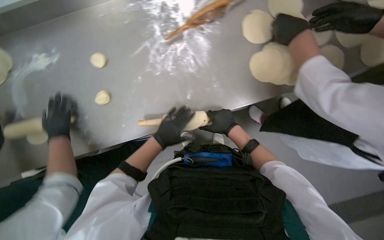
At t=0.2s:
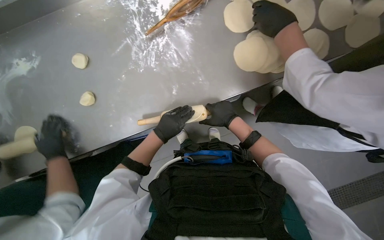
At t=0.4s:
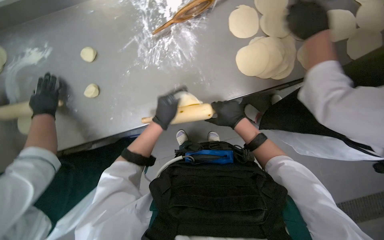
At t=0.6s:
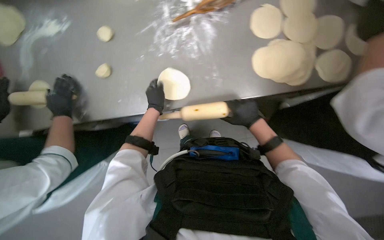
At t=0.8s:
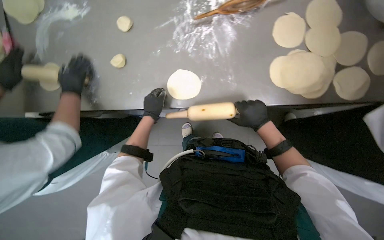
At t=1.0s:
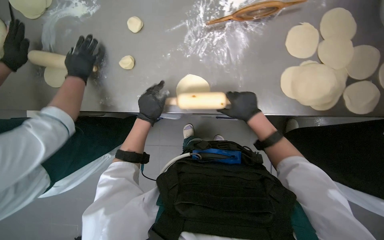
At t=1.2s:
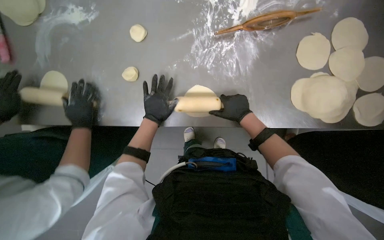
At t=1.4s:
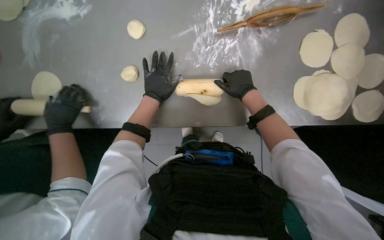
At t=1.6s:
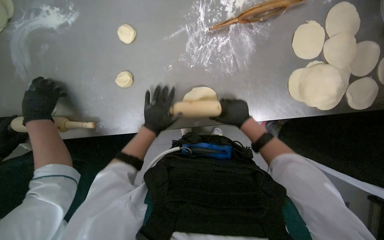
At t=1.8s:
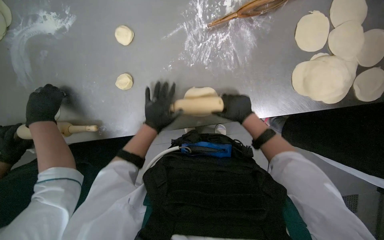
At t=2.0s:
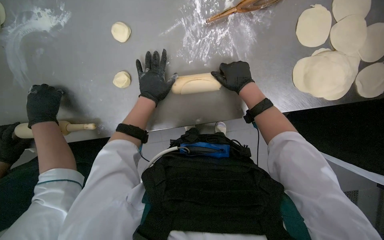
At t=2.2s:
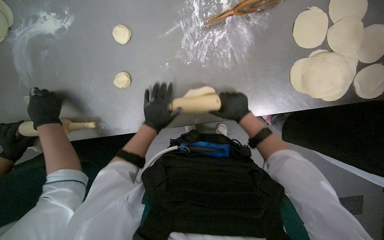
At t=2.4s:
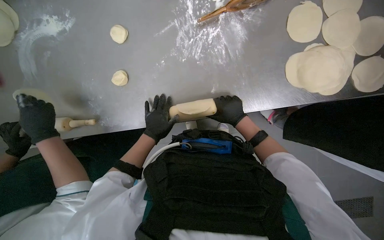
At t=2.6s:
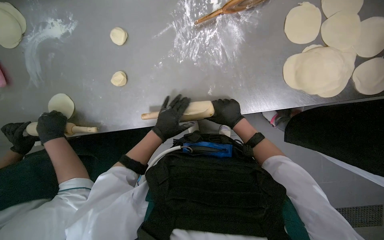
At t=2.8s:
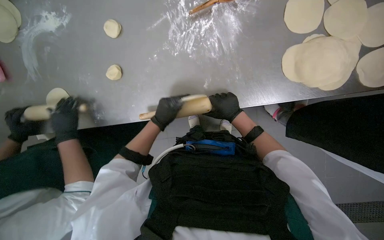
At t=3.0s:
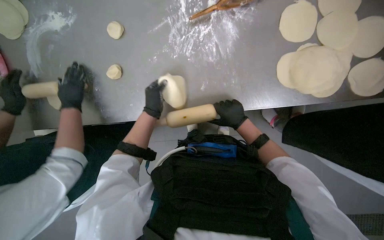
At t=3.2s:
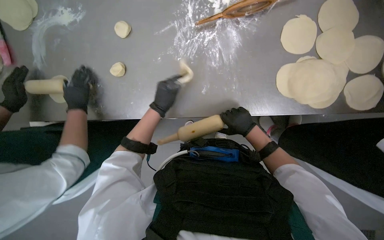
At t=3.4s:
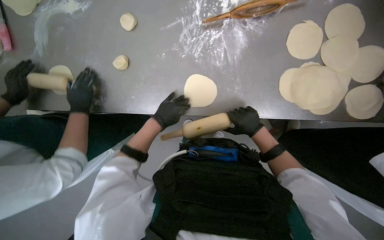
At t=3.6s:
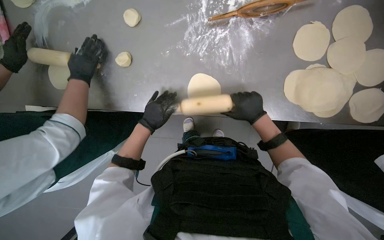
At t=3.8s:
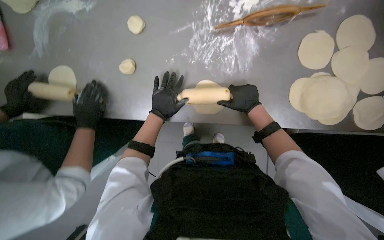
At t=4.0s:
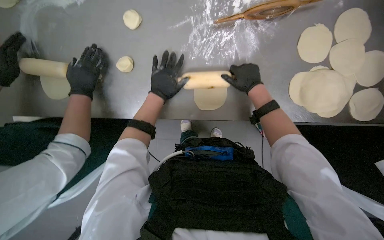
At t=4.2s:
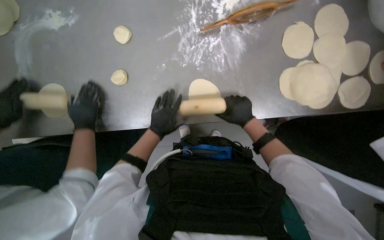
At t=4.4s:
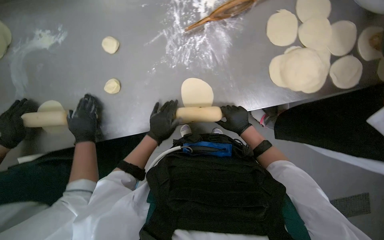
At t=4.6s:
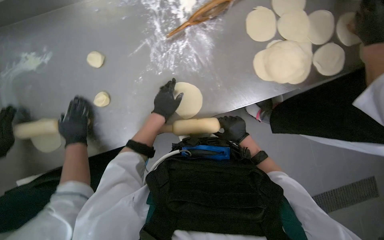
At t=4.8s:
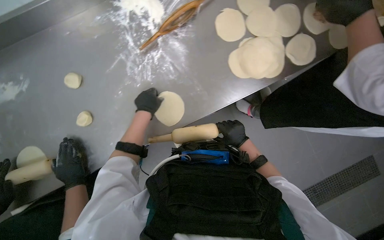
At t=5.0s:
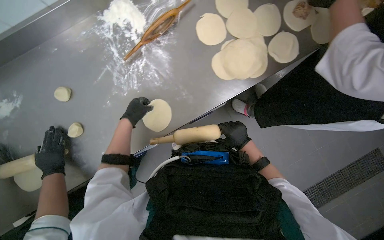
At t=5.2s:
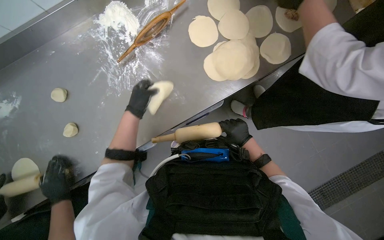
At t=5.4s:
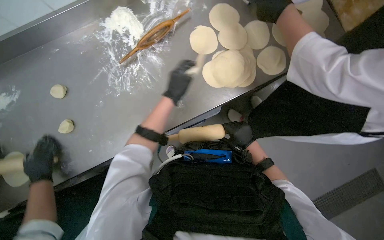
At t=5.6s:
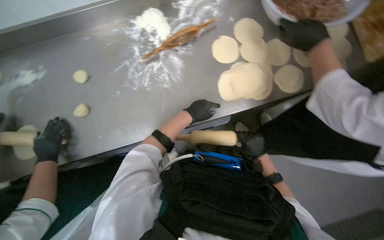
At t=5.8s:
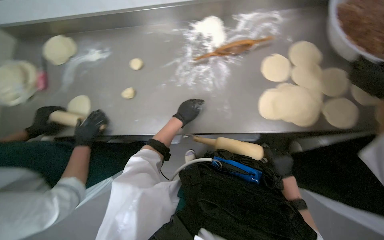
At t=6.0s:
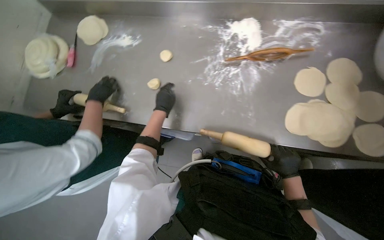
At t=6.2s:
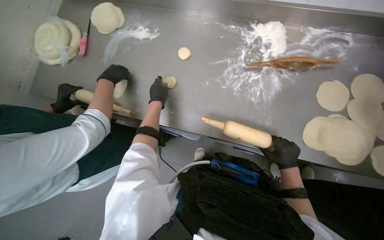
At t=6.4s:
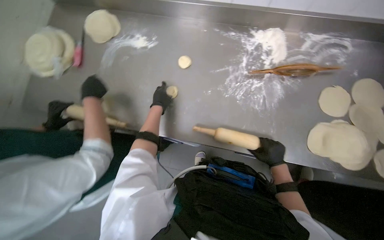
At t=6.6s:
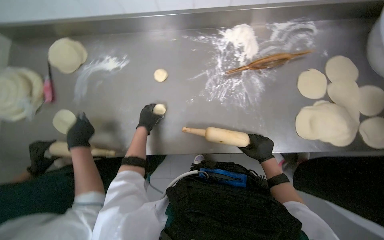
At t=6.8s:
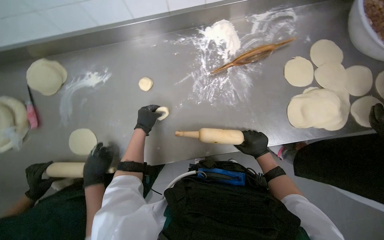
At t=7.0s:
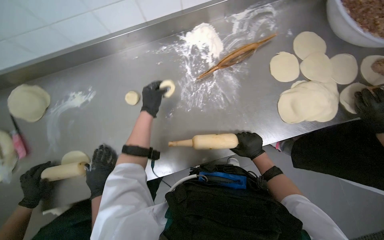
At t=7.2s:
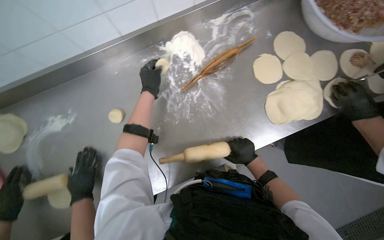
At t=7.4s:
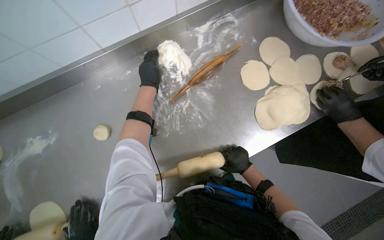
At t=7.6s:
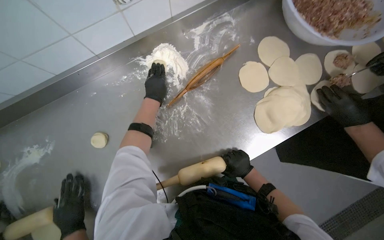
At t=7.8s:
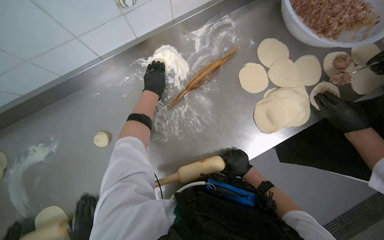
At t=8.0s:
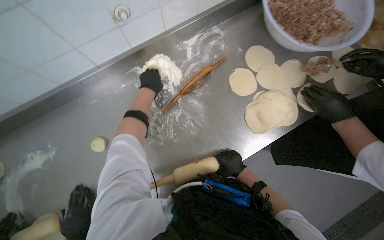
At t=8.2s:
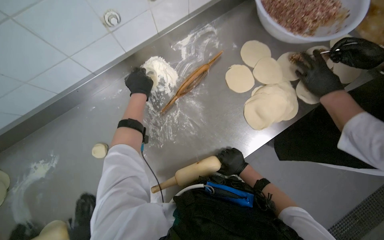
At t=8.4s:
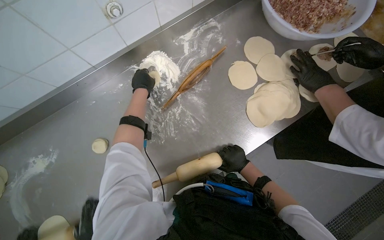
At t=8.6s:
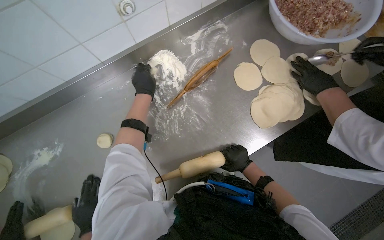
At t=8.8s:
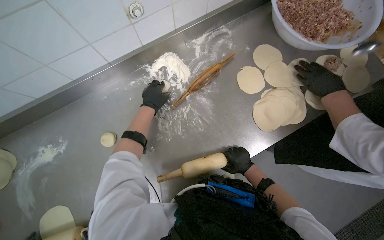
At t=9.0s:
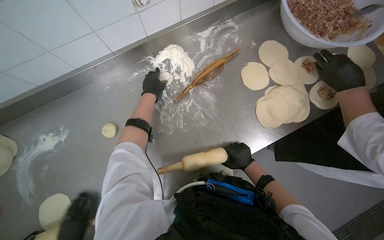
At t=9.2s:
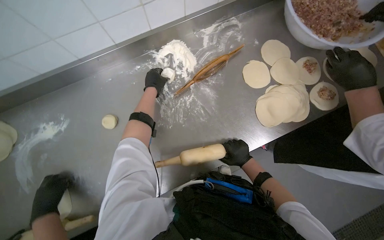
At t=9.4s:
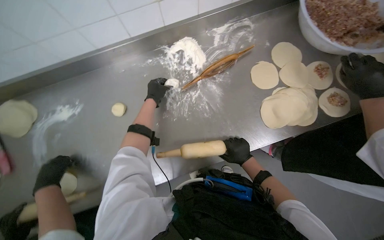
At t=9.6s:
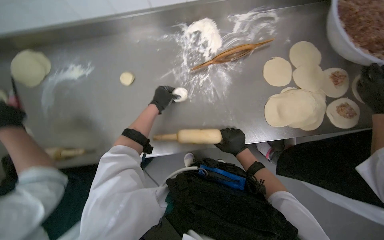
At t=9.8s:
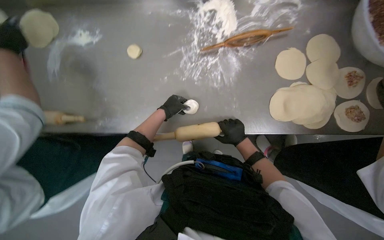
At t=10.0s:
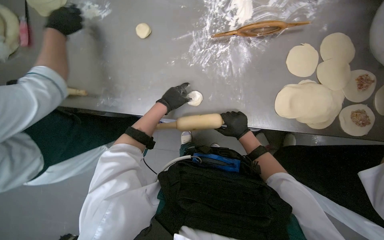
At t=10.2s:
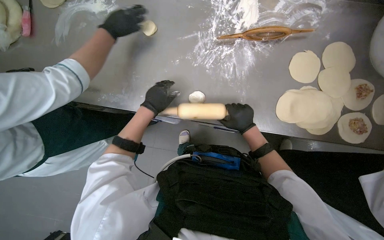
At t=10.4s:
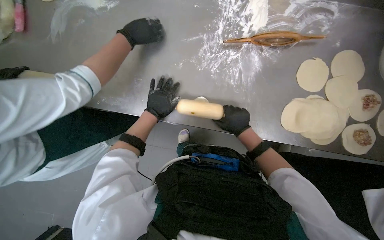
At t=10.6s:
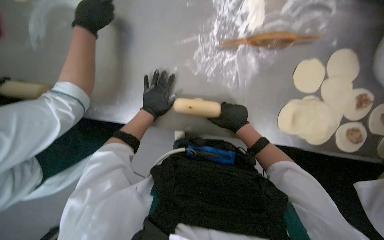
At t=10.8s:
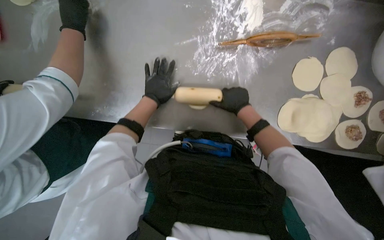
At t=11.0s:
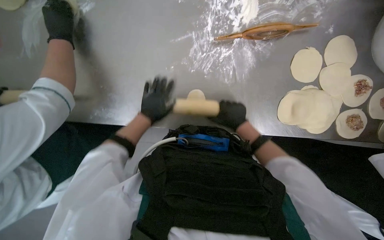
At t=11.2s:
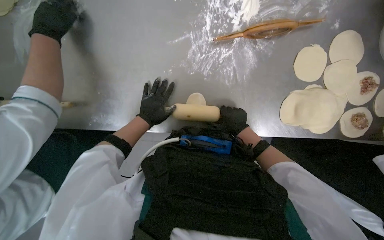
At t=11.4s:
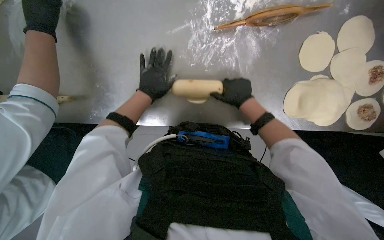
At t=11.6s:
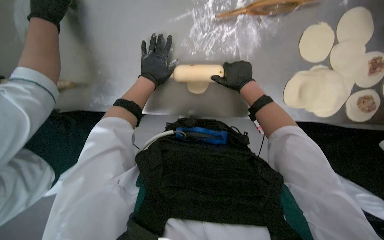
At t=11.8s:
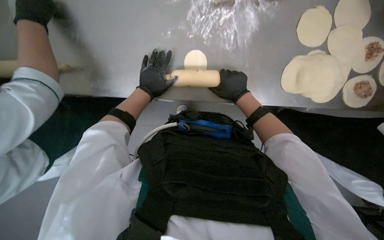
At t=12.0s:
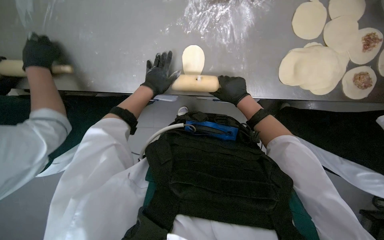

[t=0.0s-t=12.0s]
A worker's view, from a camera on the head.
Job: preparing food.
The whole recording: Rolling dough circles. The worker uses a rolling pin to flatten small dough circles on the metal table.
t=0.0s to t=1.6s: The right hand moves some 15 cm up the picture and comes back, while the left hand goes up the picture and returns, approximately 10 cm each way.
t=1.6s to t=3.0s: The hands stay close to where they were, moving slightly.
t=3.0s to t=4.4s: The right hand reaches roughly 15 cm up the picture, then returns.
t=4.4s to t=6.0s: The head turns to the left by some 25 degrees.
t=6.0s to t=7.6s: The wearer looks approximately 40 degrees further to the right. The left hand goes about 35 cm up the picture; the right hand heads to the left, covering roughly 15 cm.
t=7.6s to t=9.0s: The hands work in one place, with small movements.
t=9.0s to t=10.4s: Everything in view rotates approximately 35 degrees clockwise. The left hand moves down the picture, some 40 cm, and travels farther from the camera and back again, approximately 5 cm each way.
t=10.4s to t=12.0s: The view tilts some 15 degrees downward.

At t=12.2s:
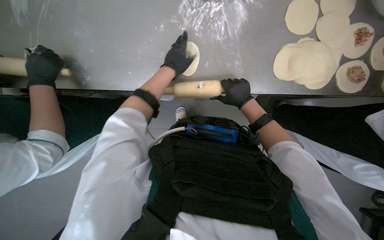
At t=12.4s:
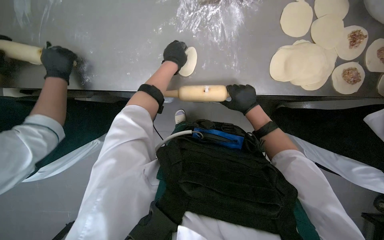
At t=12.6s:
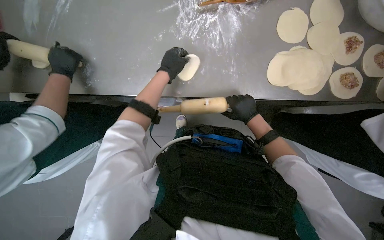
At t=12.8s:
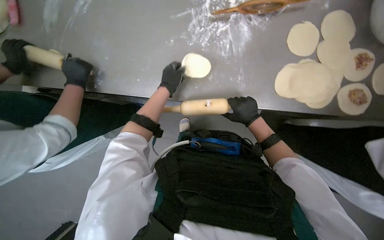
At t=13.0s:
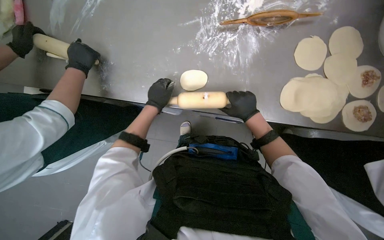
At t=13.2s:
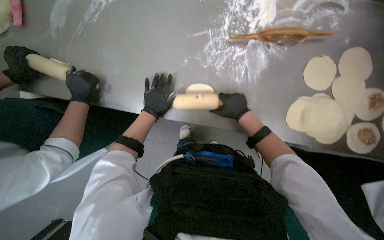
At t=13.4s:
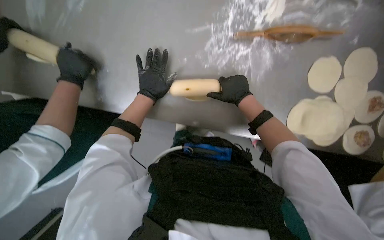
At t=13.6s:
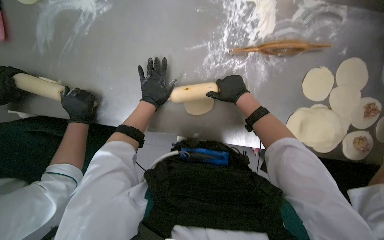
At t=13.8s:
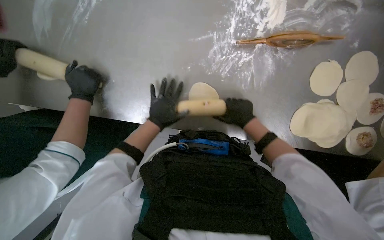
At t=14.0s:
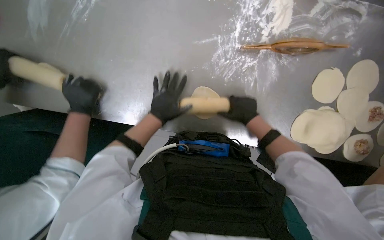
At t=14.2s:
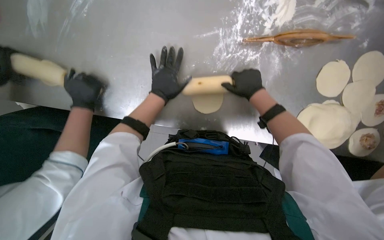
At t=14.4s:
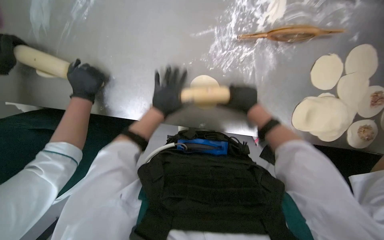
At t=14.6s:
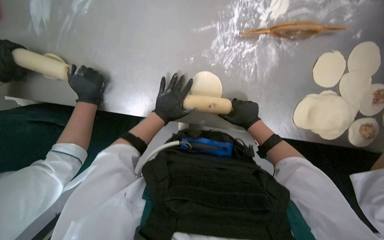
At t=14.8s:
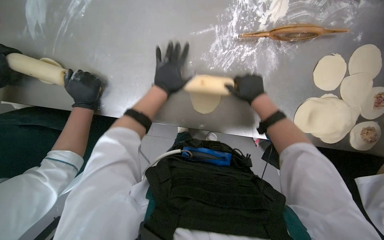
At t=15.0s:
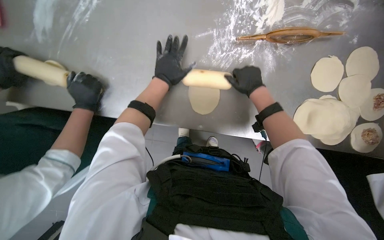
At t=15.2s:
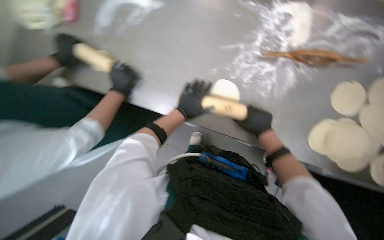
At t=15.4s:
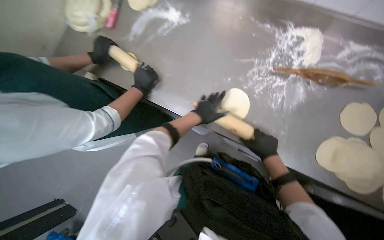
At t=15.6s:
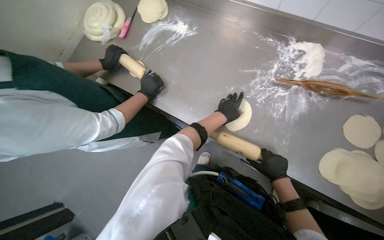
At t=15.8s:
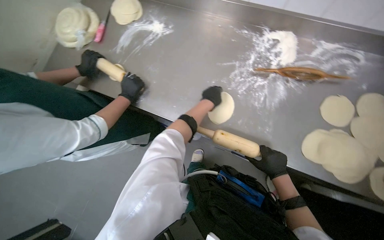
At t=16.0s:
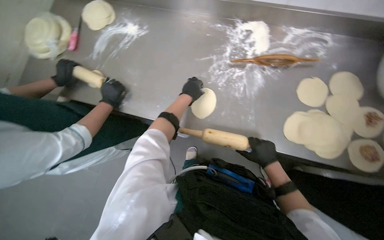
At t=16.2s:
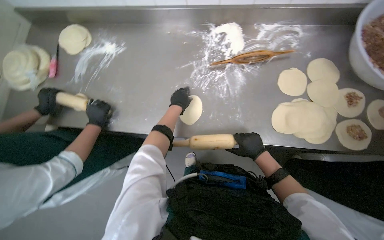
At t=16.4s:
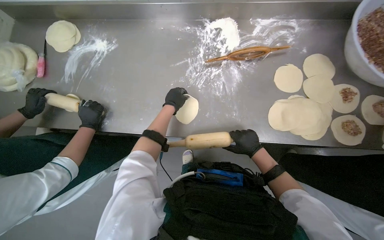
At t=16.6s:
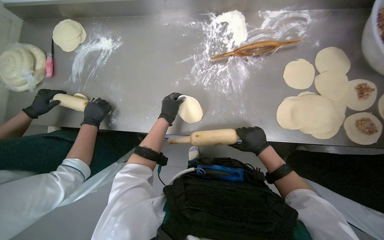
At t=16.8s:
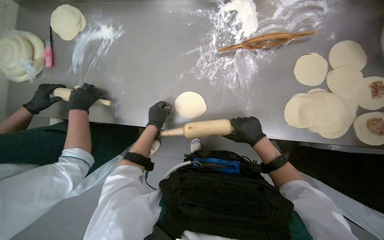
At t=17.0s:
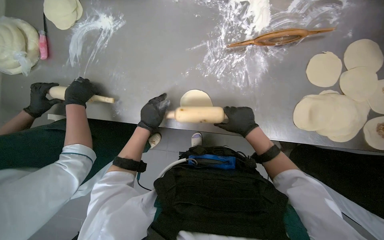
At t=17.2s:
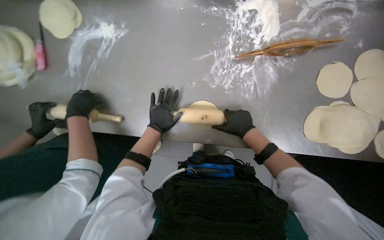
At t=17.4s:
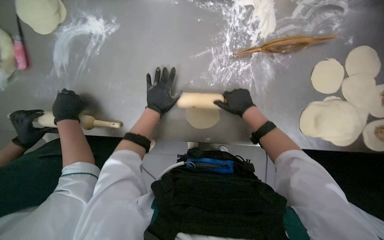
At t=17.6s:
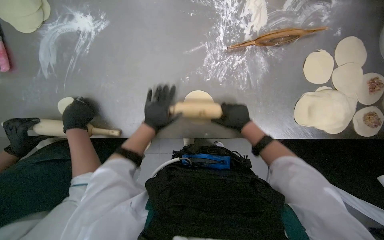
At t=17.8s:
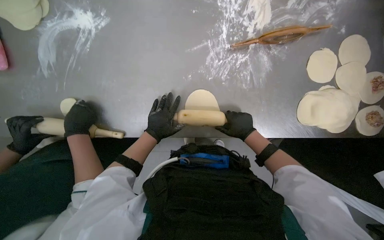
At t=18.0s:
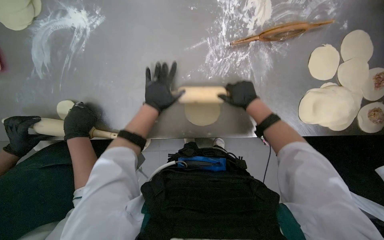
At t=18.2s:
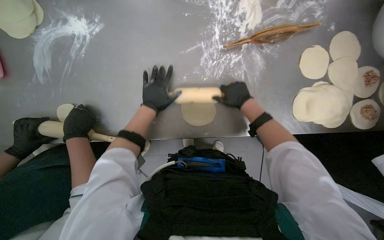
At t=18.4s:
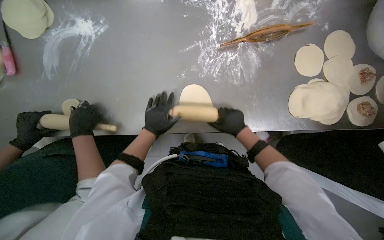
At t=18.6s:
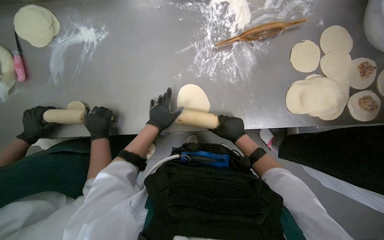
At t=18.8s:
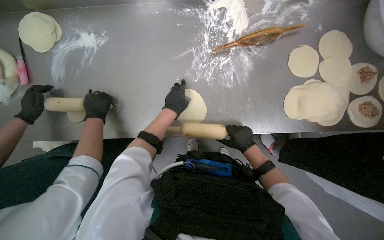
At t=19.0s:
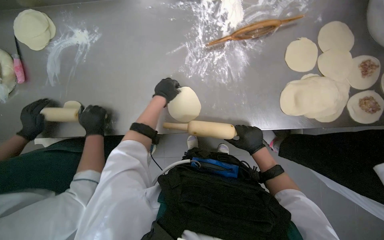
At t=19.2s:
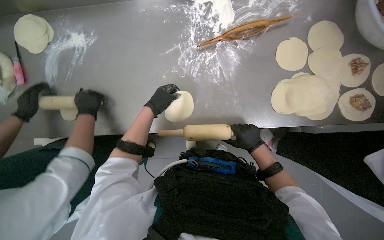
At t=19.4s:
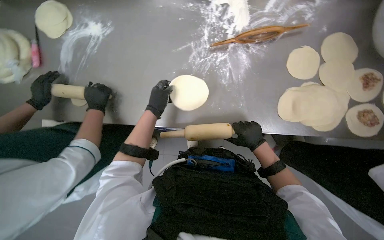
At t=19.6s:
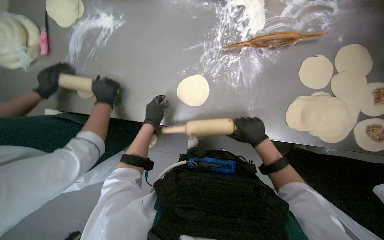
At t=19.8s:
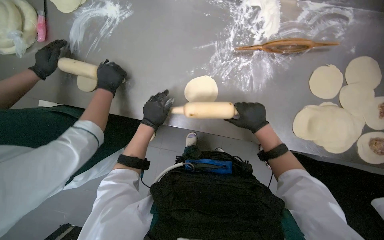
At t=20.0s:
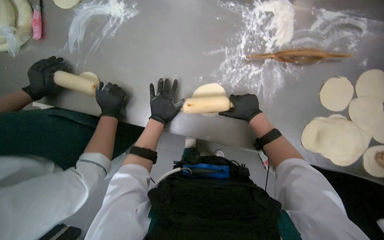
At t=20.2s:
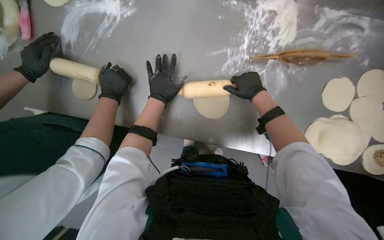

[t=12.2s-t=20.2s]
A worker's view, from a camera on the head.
Job: preparing food.
The whole recording: Rolling dough circles. The worker uses a rolling pin to flatten small dough circles on the metal table.
t=12.2s to t=13.8s: The left hand is displaced to the left by some 15 cm.
t=13.8s to t=15.4s: The wearer looks about 15 degrees further upward. The right hand swings up and down the picture, about 20 cm each way, with 3 reversals.
t=17.0s to t=18.6s: The left hand swings up and down the picture, approximately 10 cm each way, with 3 reversals, while the right hand swings up and down the picture, approximately 15 cm each way, with 3 reversals.
t=18.6s to t=20.2s: The right hand heads up the picture, covering roughly 25 cm, while the left hand goes up and down the picture, approximately 10 cm each way, reversing 2 times.
